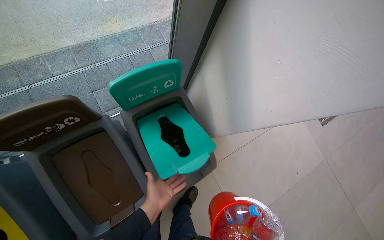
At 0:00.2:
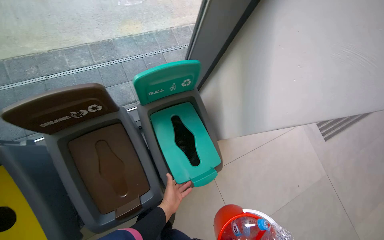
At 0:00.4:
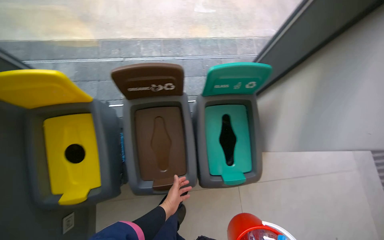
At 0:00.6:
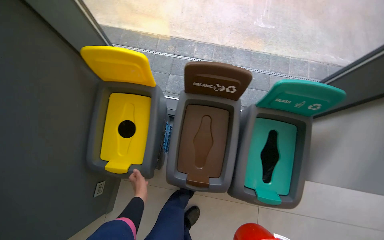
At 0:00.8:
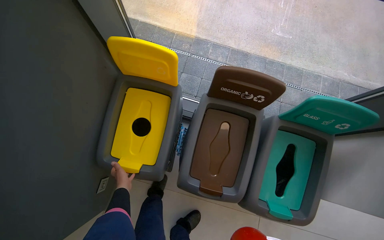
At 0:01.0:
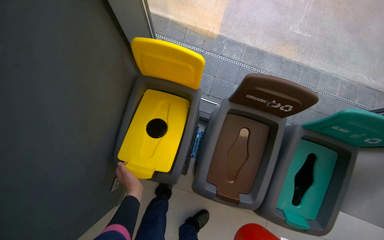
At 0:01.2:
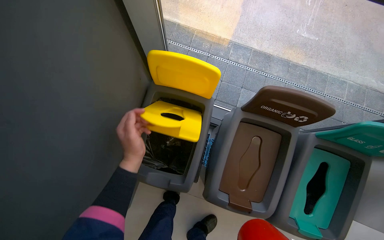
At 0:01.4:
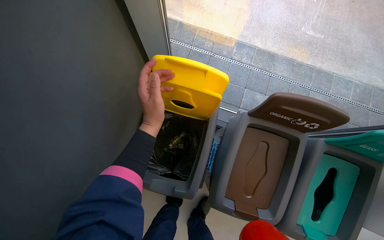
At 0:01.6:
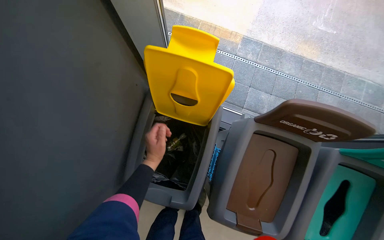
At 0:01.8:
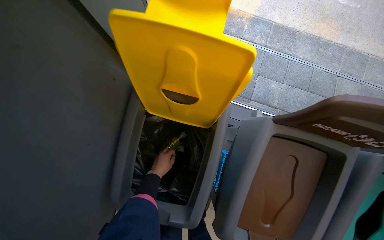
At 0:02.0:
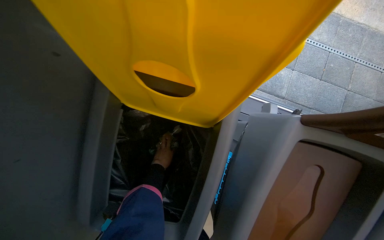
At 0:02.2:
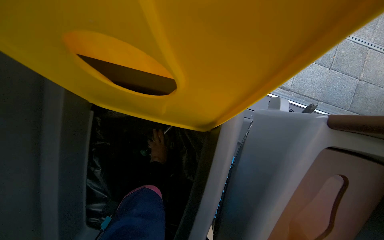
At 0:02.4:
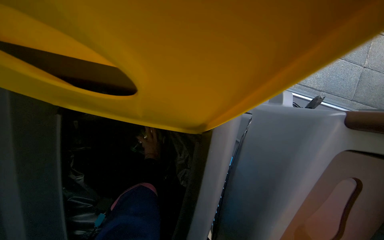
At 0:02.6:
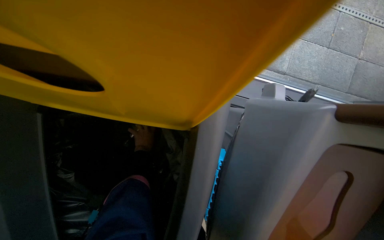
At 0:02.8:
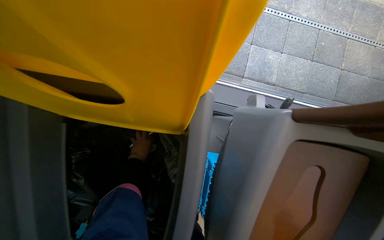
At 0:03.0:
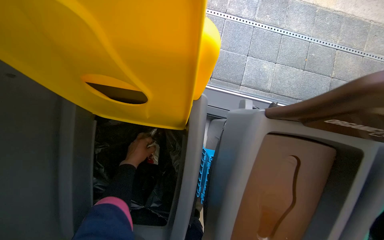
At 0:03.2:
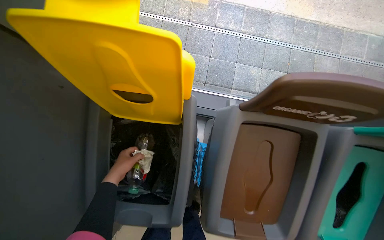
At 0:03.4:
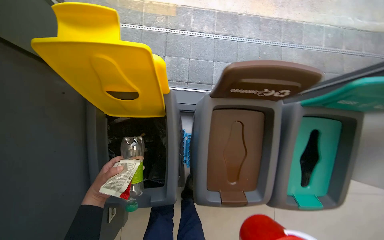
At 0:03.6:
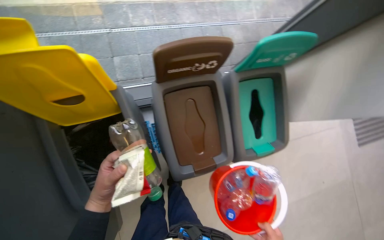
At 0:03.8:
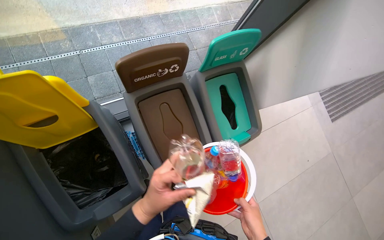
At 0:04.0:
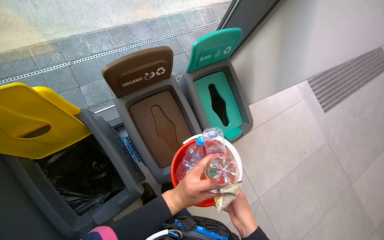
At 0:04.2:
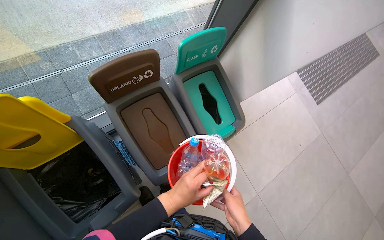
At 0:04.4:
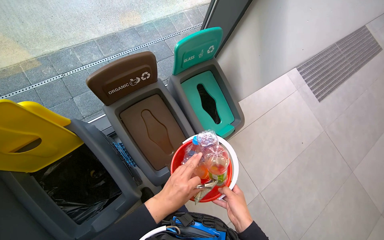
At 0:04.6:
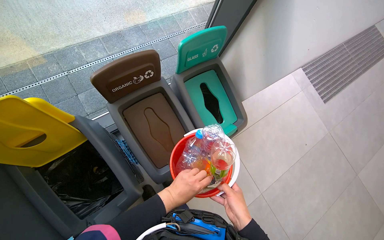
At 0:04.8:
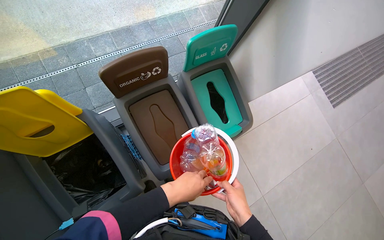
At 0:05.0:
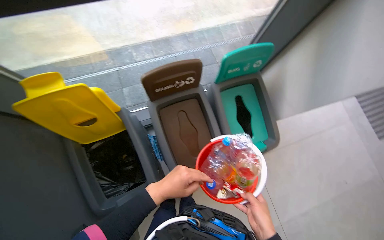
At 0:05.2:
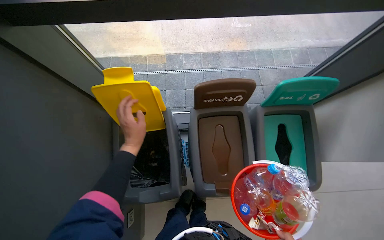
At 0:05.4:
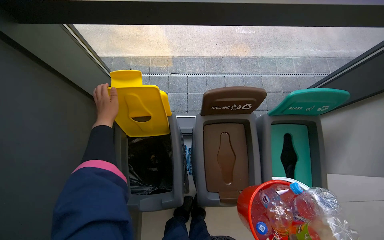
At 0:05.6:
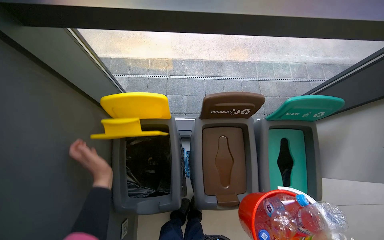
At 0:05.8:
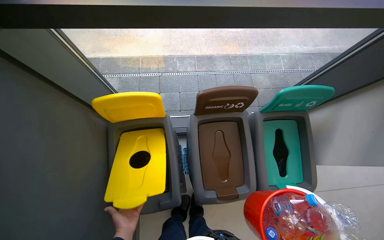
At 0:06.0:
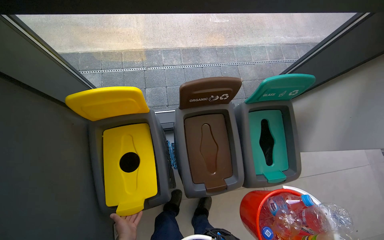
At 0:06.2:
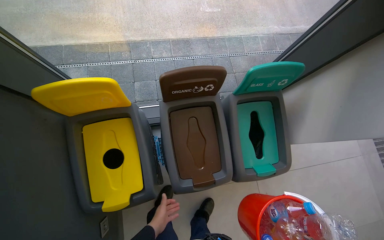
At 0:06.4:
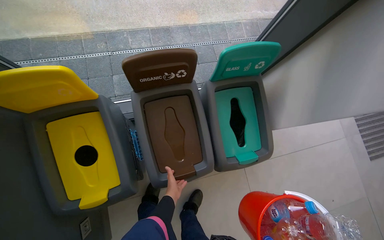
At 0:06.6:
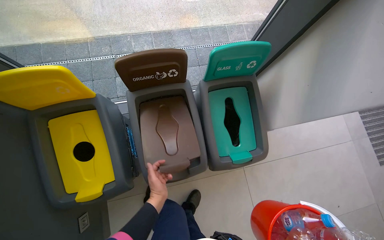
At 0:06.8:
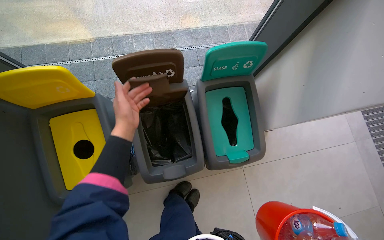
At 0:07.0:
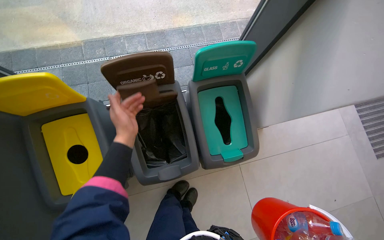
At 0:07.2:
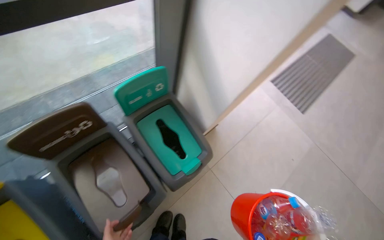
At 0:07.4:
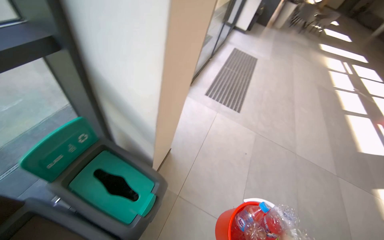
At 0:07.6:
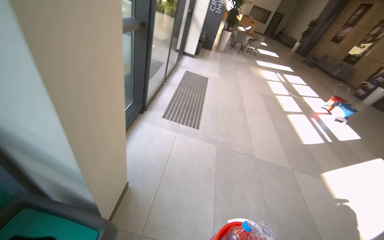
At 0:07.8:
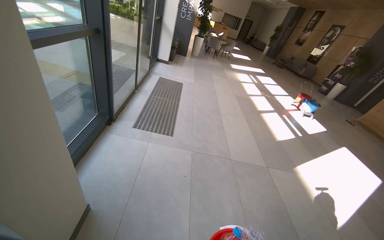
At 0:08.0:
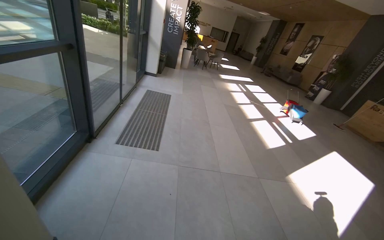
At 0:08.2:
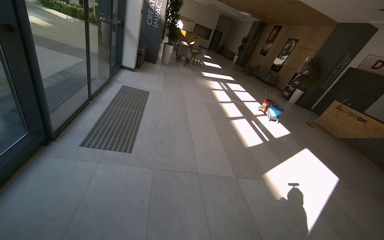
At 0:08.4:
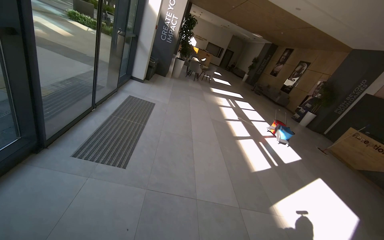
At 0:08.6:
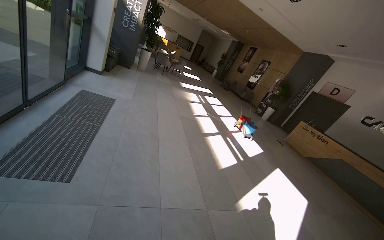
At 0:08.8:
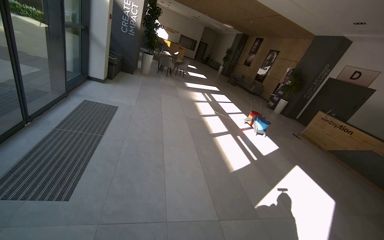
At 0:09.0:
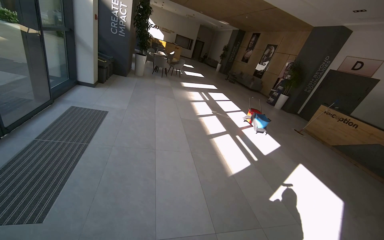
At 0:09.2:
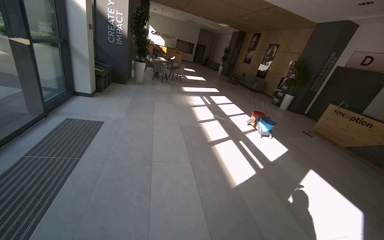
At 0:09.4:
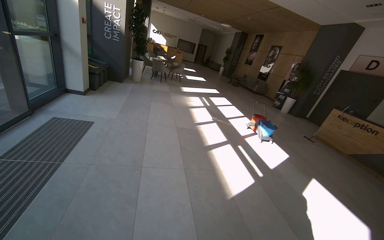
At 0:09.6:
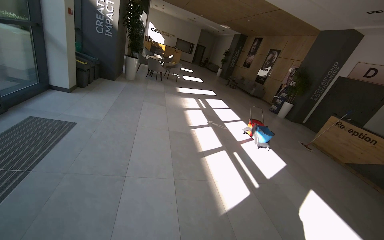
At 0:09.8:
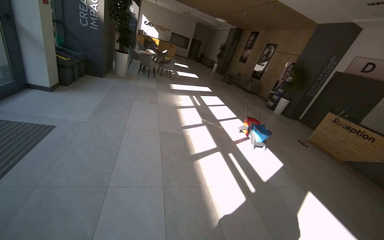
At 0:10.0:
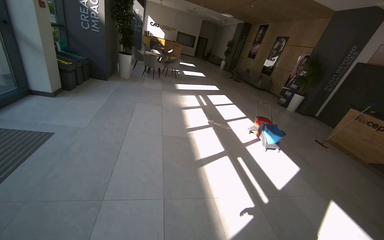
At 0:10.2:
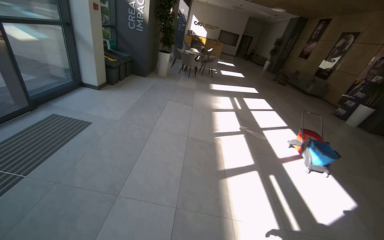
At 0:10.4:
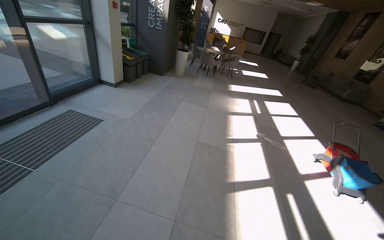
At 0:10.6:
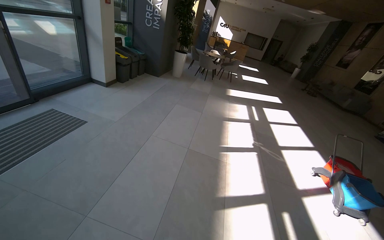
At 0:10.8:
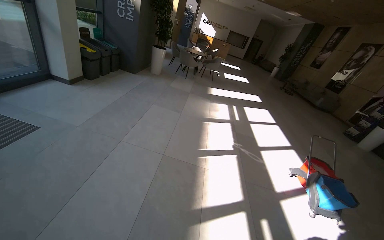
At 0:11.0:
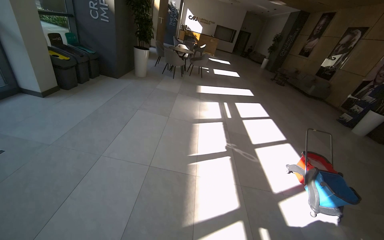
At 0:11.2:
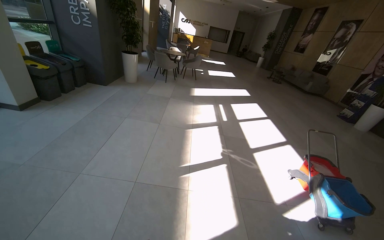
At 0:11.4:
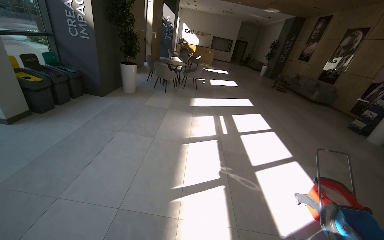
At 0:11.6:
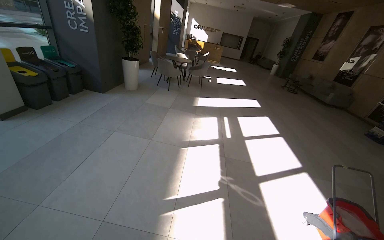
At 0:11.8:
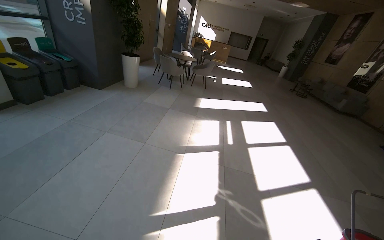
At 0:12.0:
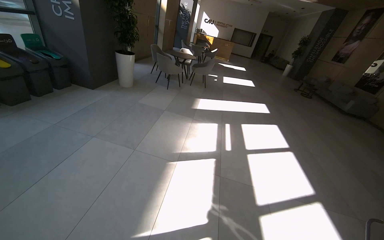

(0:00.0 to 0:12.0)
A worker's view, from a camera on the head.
Job: managing trash.
The whole recording: Sorting items into recycling bins. The worker sorts various items from a bucket into the designated recycling bins.
0:00.0 - 0:01.6: The head travels some 70 cm. The head turns to the left by about 50 degrees.
0:01.6 - 0:03.0: The left hand shifts approximately 35 cm farther from the camera.
0:03.0 - 0:04.4: The camera is carried some 50 cm. The head rotates approximately 50 degrees to the right.
0:04.4 - 0:06.0: The head rotates about 25 degrees to the left.
0:06.0 - 0:07.6: The camera travels some 50 cm. The wearer's head swings some 50 degrees to the right. The view tilts about 10 degrees upward.
0:07.6 - 0:09.0: The camera travels approximately 1 m. The head turns to the right by about 20 degrees.
0:09.0 - 0:10.4: The wearer moves roughly 1.5 m. The camera sweeps to the left, by about 25 degrees.
0:10.4 - 0:12.0: The camera is carried approximately 2 m.

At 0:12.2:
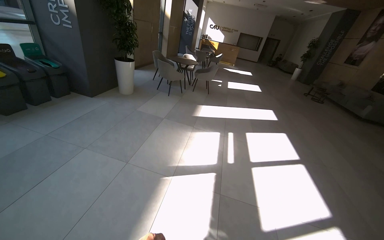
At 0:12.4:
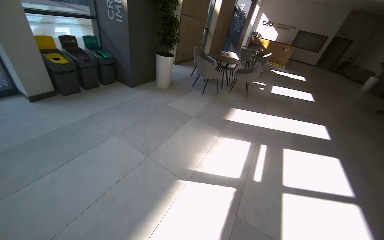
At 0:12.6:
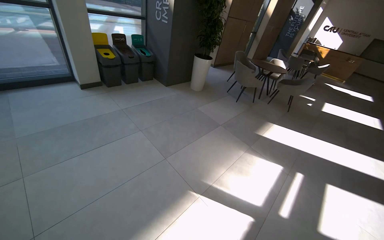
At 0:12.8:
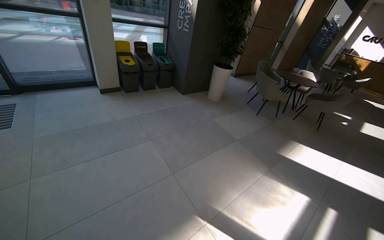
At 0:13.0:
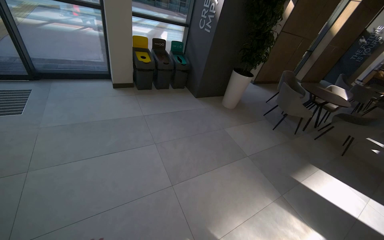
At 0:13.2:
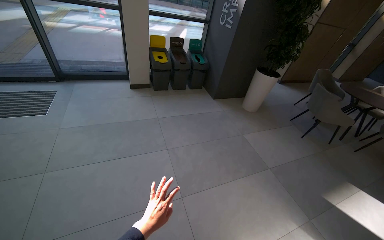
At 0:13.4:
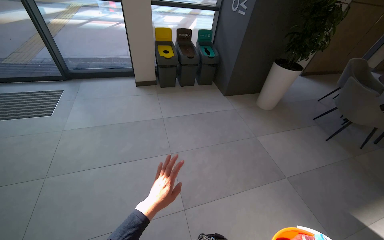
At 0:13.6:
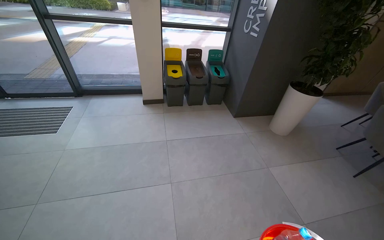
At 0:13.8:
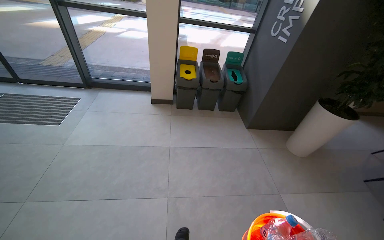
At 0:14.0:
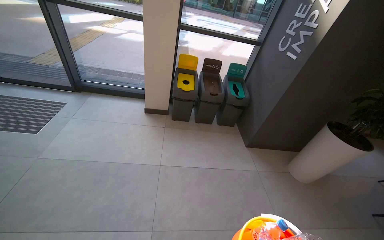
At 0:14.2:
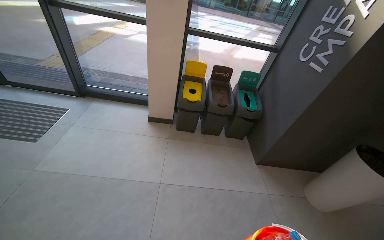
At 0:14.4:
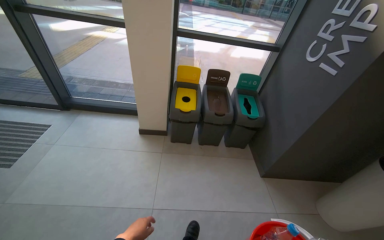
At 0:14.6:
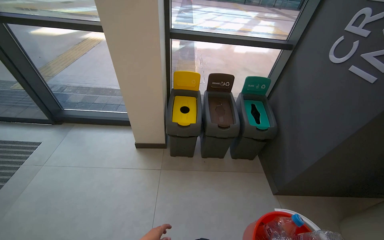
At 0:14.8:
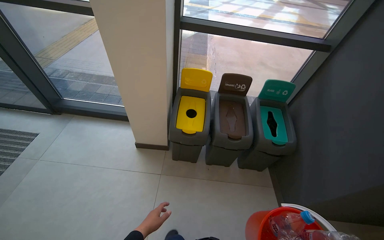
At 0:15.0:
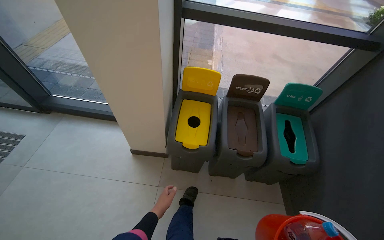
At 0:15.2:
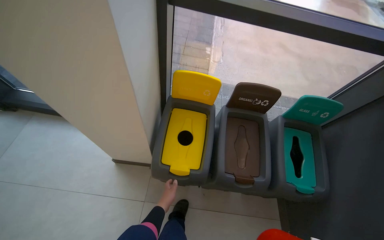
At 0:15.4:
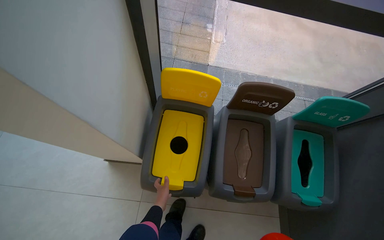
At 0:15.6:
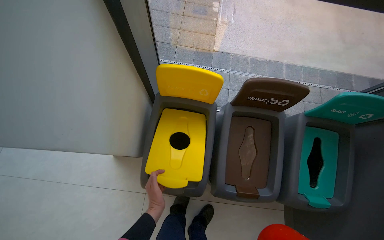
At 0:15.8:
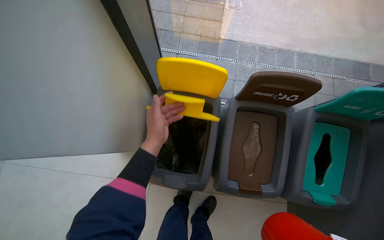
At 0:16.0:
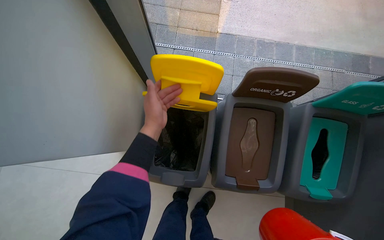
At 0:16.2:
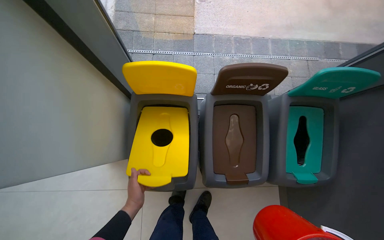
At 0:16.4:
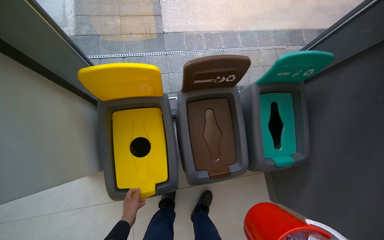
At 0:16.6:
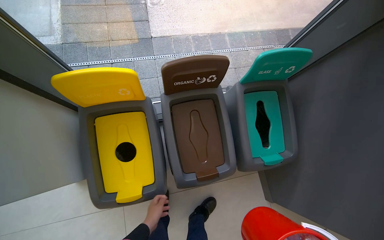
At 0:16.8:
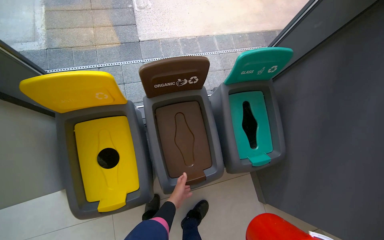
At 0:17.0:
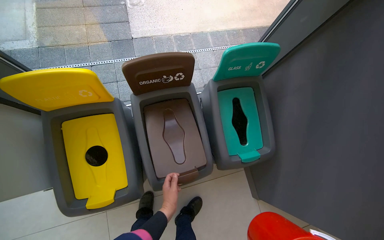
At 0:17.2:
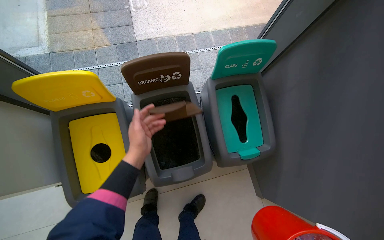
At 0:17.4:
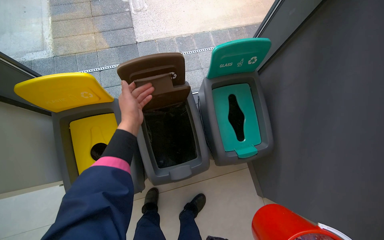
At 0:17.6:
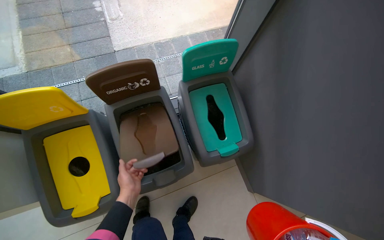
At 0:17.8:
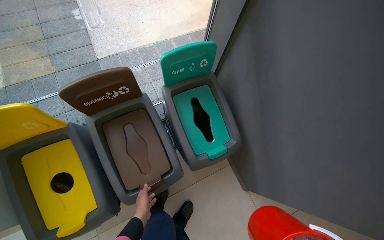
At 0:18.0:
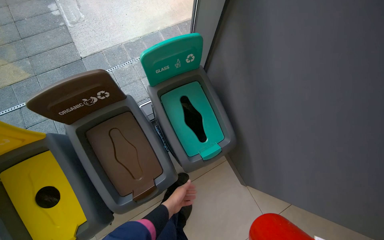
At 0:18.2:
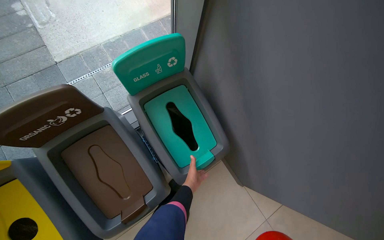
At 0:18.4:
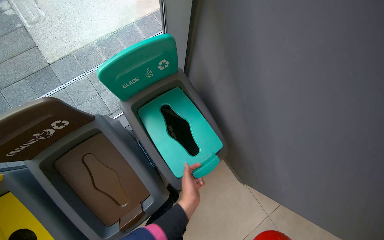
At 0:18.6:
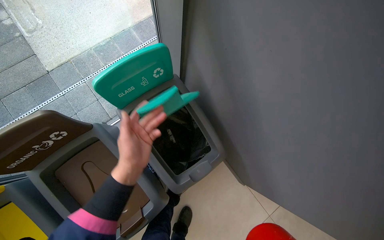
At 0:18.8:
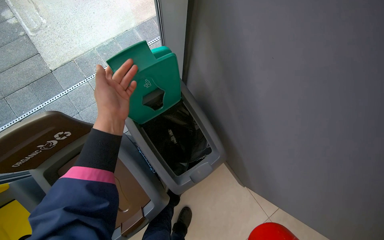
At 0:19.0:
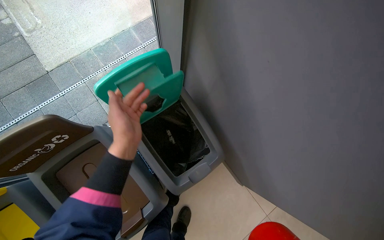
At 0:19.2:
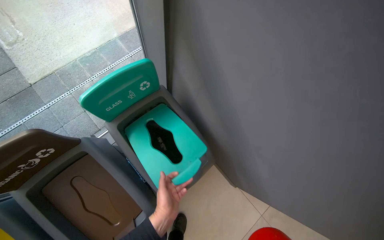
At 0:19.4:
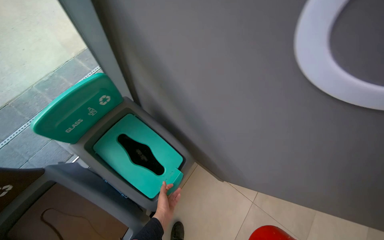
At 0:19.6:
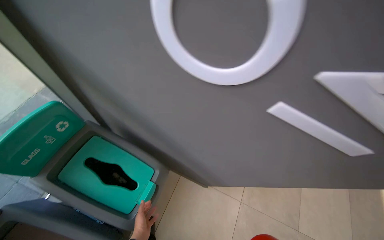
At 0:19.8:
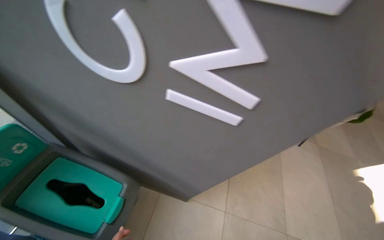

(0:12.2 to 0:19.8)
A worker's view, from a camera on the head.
Job: managing trash.
The whole recording: Sorting items into recycling bins. The worker sorts various items from a bucket into the designated recycling bins.
0:12.2 - 0:13.8: The wearer moves about 1.5 m. The wearer's head swings approximately 70 degrees to the left.
0:13.8 - 0:15.2: The camera is carried roughly 2 m. The camera pitches downward, by about 15 degrees.
0:15.2 - 0:16.8: The camera is carried some 50 cm. The view tips downward by roughly 20 degrees.
0:16.8 - 0:18.2: The left hand goes about 35 cm to the right, and reaches about 30 cm up the picture, then returns.
0:18.2 - 0:19.8: The wearer looks approximately 40 degrees further to the right. The view tips upward by roughly 15 degrees.
